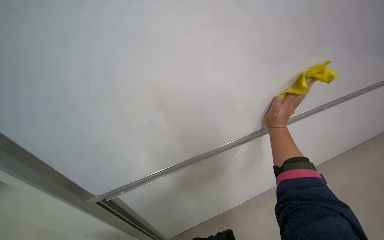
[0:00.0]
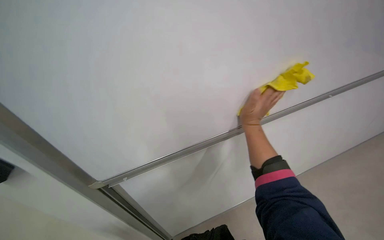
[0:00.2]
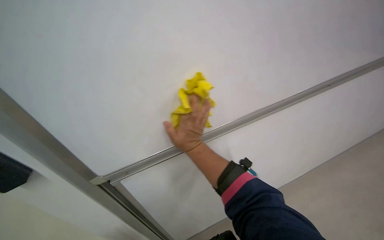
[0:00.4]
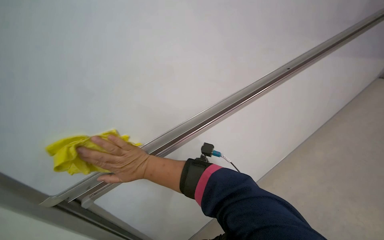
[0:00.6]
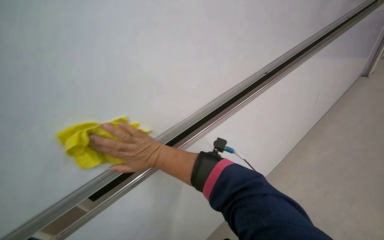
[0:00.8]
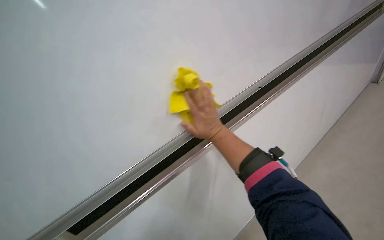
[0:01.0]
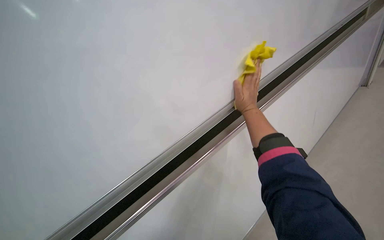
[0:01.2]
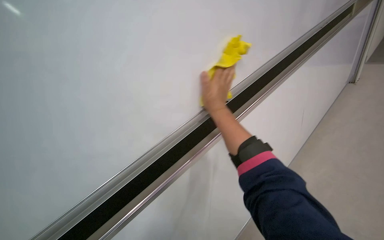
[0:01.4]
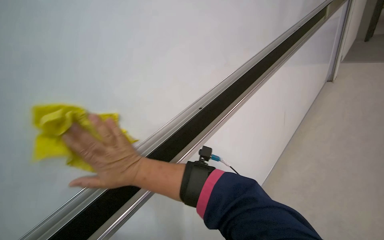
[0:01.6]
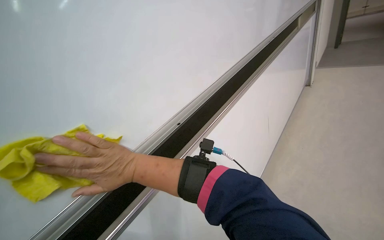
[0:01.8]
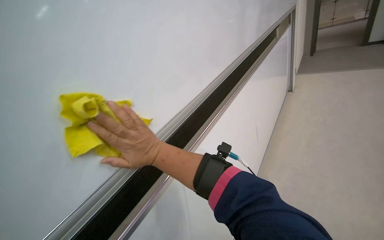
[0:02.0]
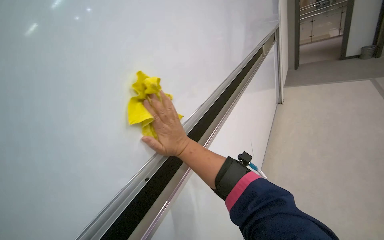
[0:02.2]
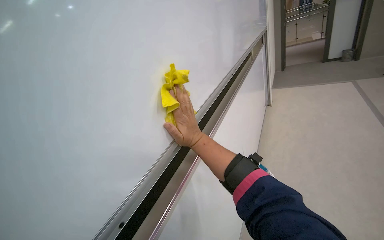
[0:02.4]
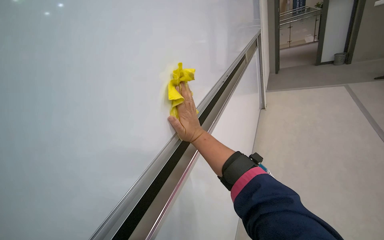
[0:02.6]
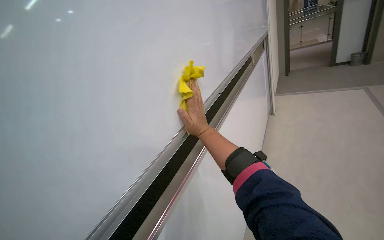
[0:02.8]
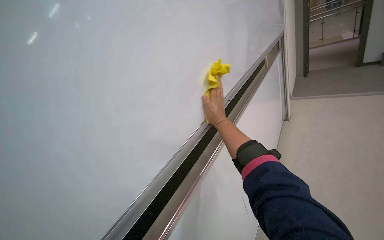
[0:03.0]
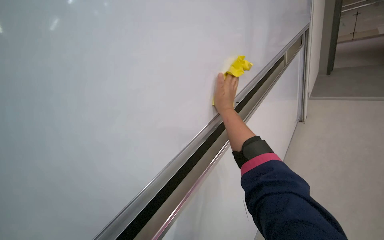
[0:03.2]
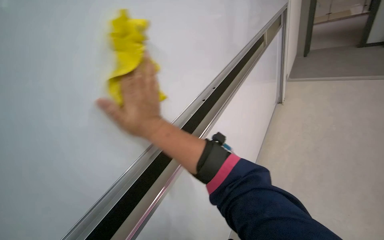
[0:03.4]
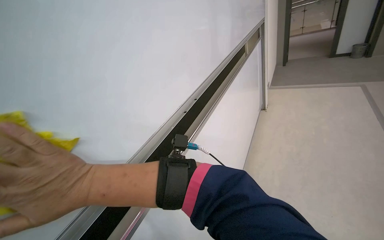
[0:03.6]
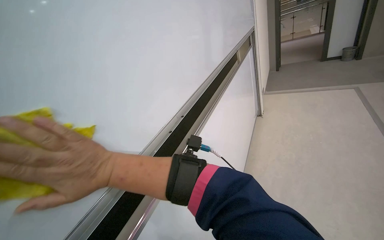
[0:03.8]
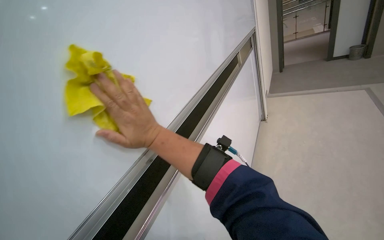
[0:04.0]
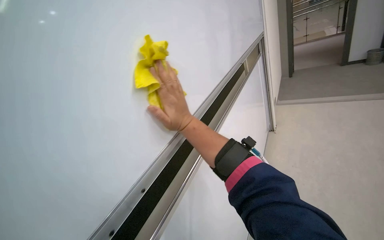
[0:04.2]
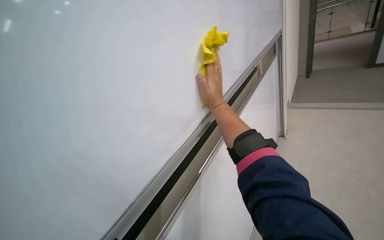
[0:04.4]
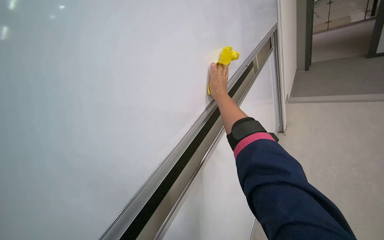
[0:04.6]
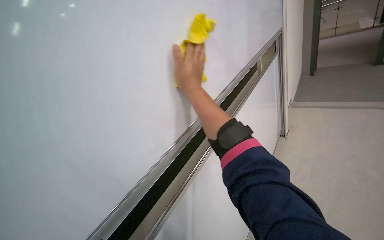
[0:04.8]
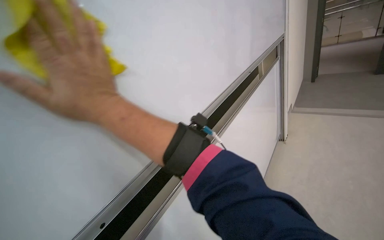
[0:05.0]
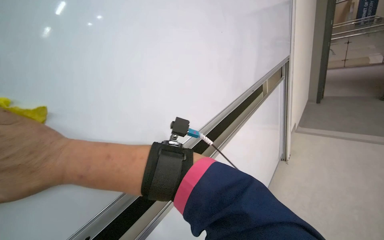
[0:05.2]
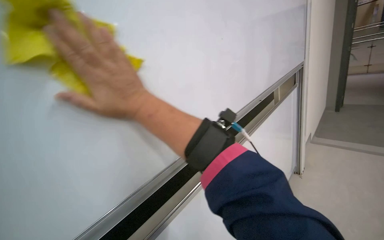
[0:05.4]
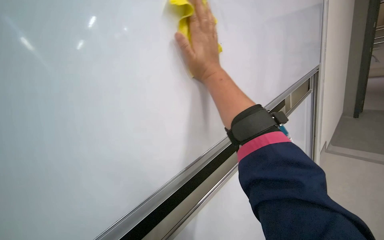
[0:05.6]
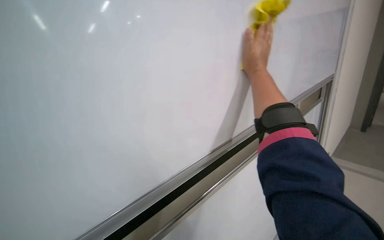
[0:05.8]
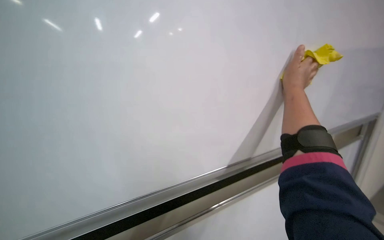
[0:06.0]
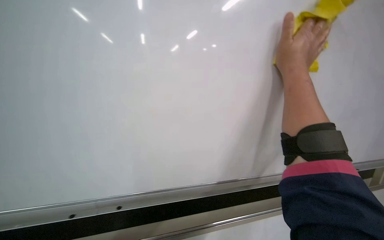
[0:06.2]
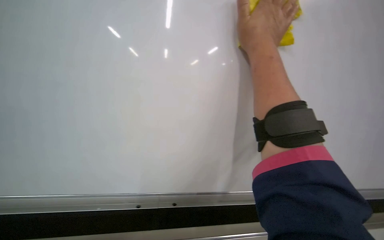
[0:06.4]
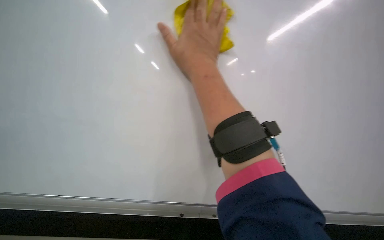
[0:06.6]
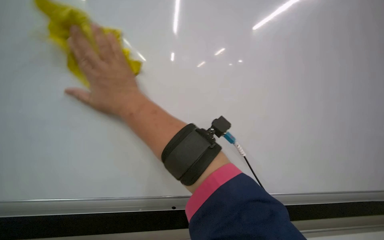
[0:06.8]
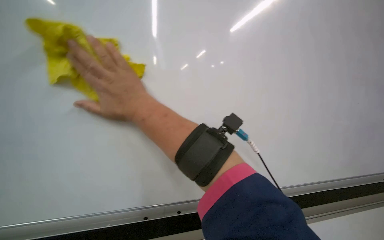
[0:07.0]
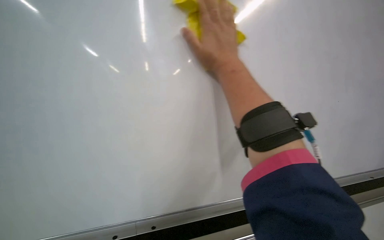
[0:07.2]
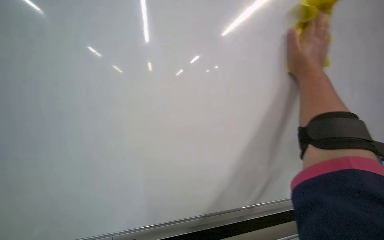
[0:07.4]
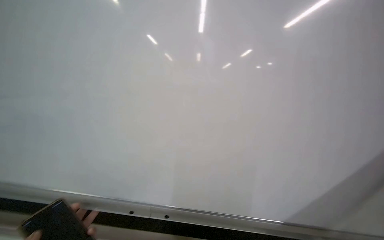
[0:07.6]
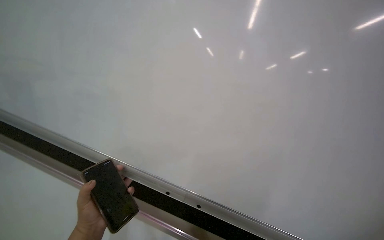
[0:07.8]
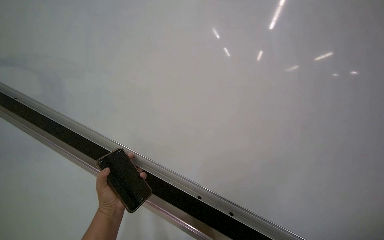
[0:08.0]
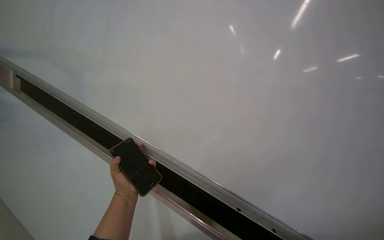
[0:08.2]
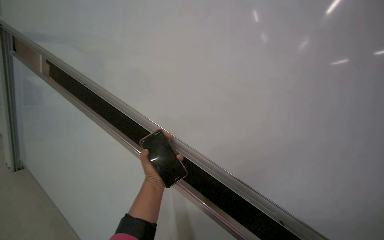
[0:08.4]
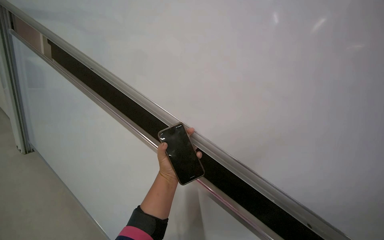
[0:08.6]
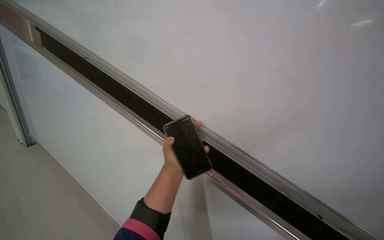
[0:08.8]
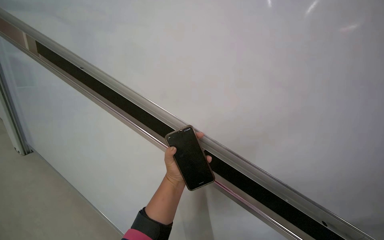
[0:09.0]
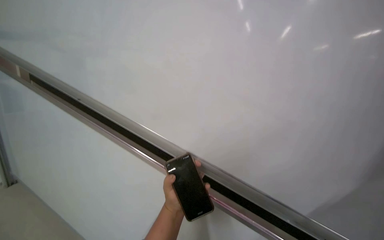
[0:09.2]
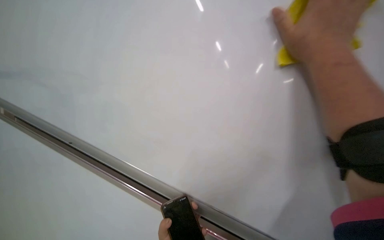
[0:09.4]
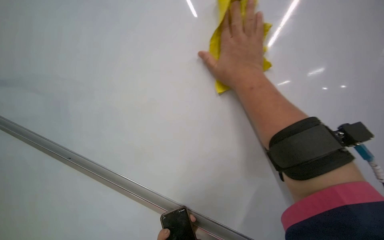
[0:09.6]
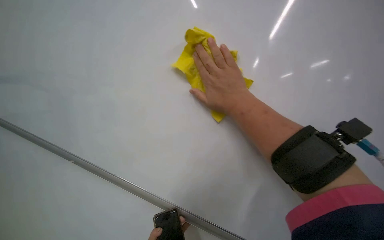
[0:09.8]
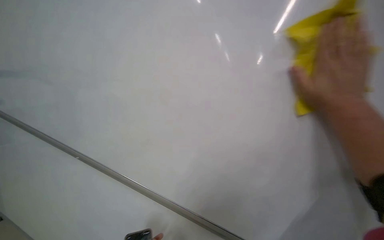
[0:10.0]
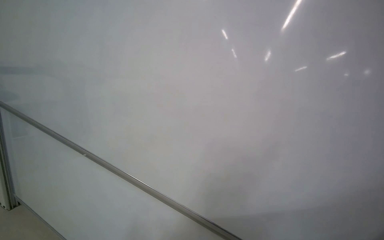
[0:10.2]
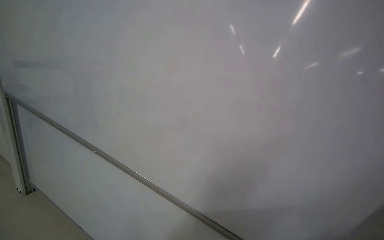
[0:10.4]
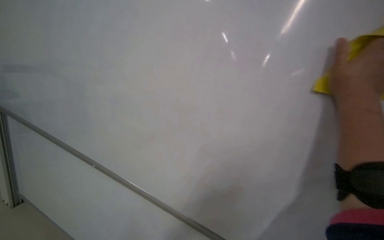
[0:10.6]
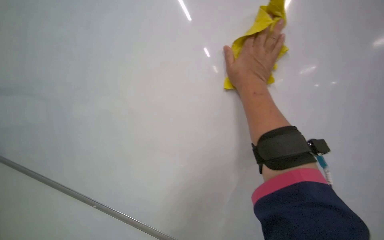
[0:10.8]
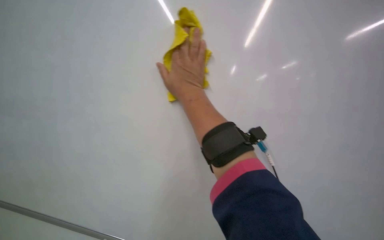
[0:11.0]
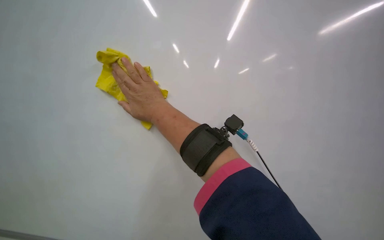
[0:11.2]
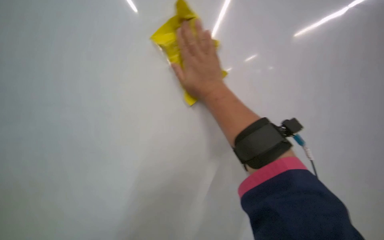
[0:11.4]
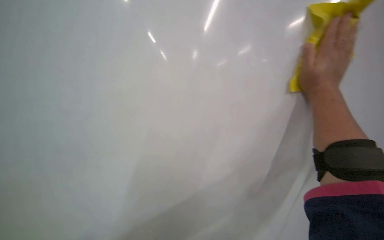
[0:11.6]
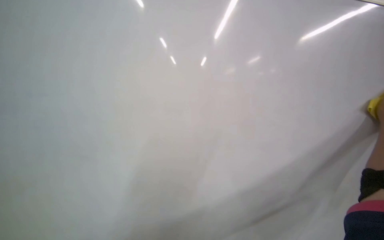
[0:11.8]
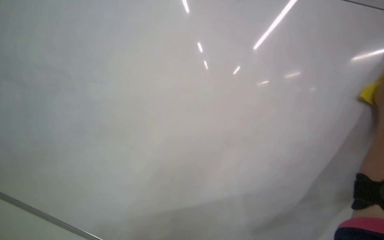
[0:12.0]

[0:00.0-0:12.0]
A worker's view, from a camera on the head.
Job: wiping surfaces.
The whole recording: Wiping whiteboard. The worker wipes the whiteboard with a yellow cloth.
0:00.0 to 0:01.6: The right hand moves left and right over about 40 cm, changing direction 2 times.
0:01.6 to 0:03.0: The camera is carried approximately 60 cm. The wearer looks some 10 degrees further upward.
0:03.0 to 0:04.4: The right hand goes approximately 20 cm up the picture, and goes to the left and returns, some 15 cm each way.
0:04.4 to 0:06.0: The head turns to the left by approximately 35 degrees.
0:06.0 to 0:07.6: The view swings some 20 degrees to the left.
0:07.6 to 0:09.0: The wearer looks approximately 30 degrees further to the left. The view tilts roughly 20 degrees downward.
0:09.0 to 0:10.4: The wearer looks roughly 15 degrees further upward.
0:10.4 to 0:12.0: The wearer looks some 40 degrees further to the right. The wearer looks some 20 degrees further upward.

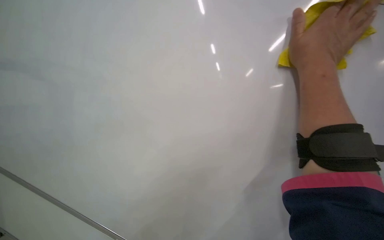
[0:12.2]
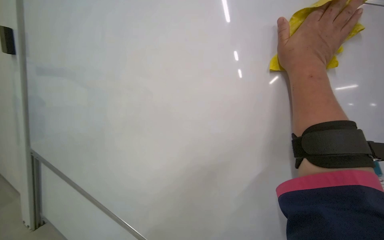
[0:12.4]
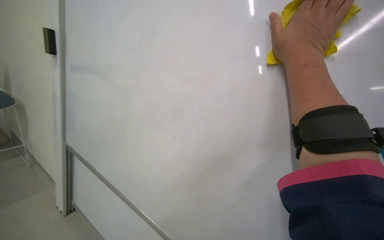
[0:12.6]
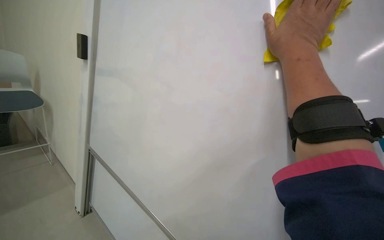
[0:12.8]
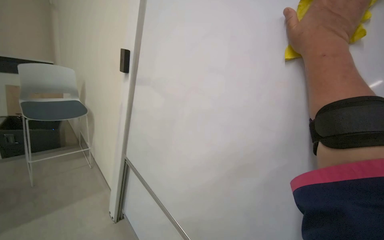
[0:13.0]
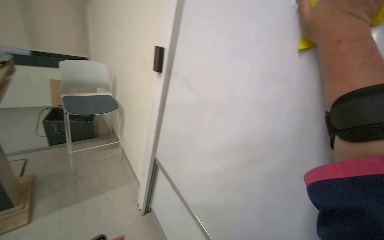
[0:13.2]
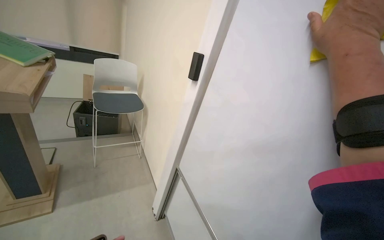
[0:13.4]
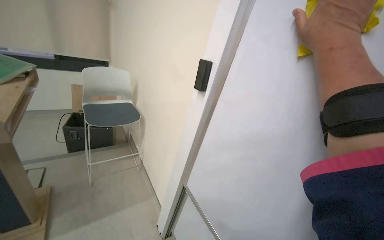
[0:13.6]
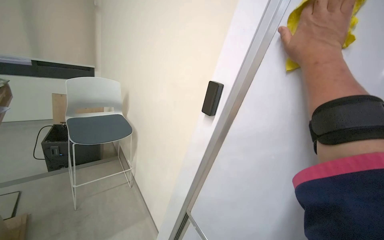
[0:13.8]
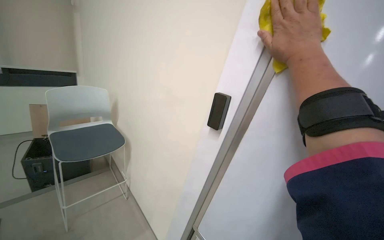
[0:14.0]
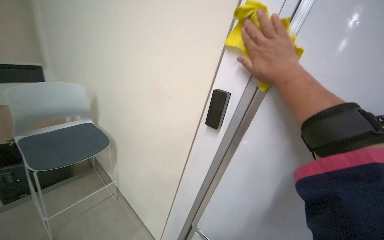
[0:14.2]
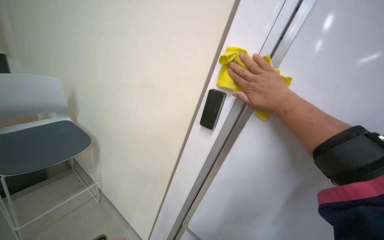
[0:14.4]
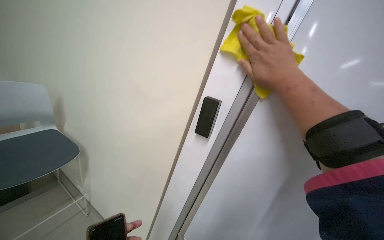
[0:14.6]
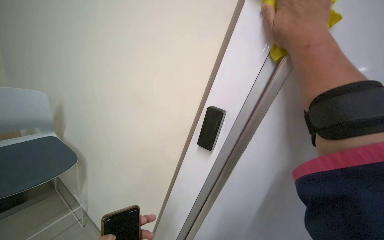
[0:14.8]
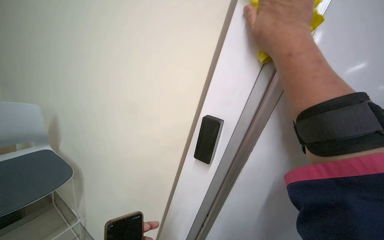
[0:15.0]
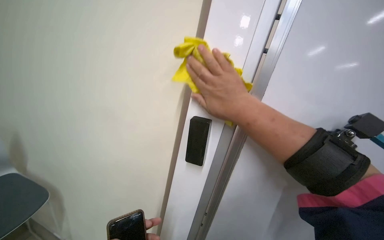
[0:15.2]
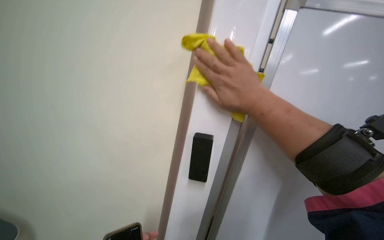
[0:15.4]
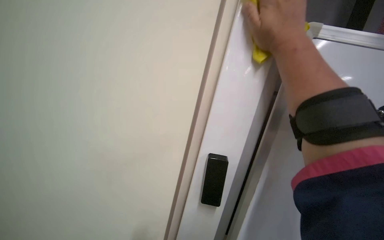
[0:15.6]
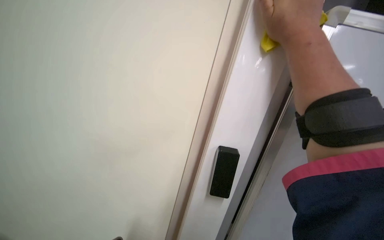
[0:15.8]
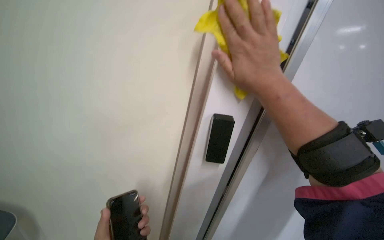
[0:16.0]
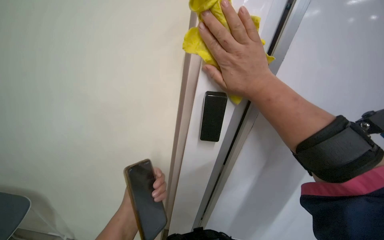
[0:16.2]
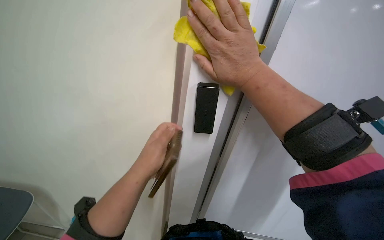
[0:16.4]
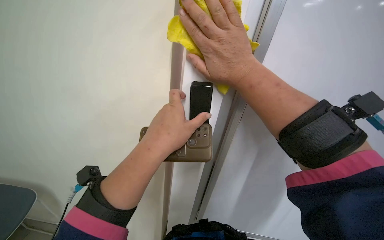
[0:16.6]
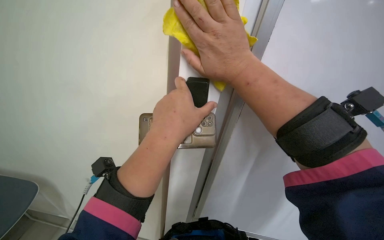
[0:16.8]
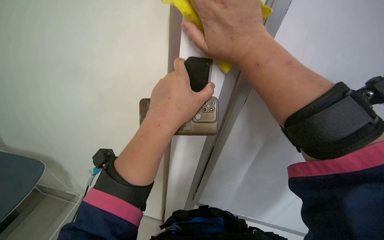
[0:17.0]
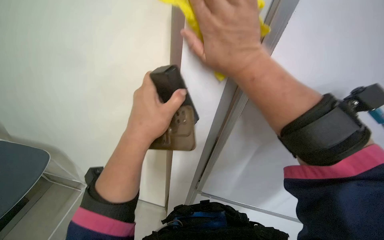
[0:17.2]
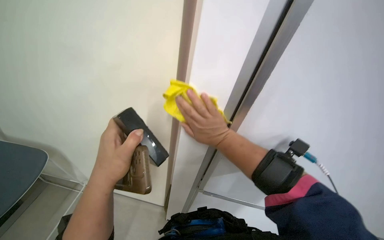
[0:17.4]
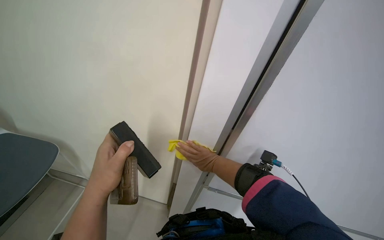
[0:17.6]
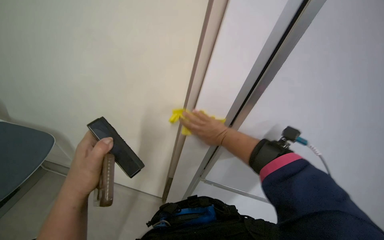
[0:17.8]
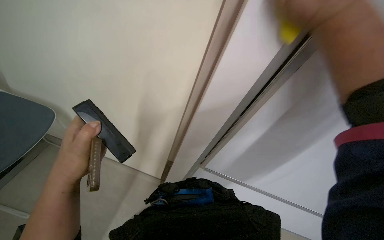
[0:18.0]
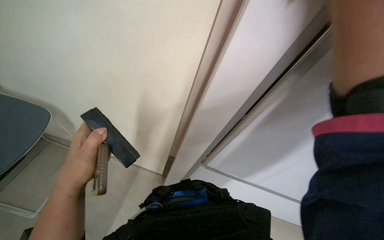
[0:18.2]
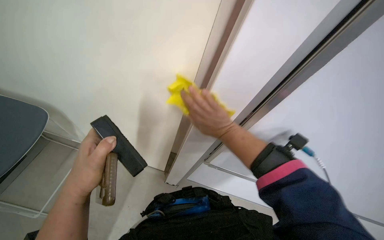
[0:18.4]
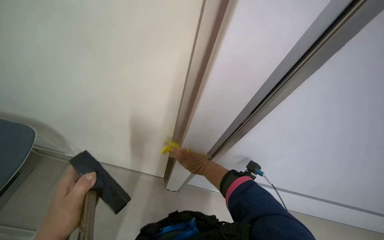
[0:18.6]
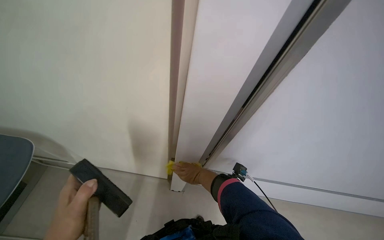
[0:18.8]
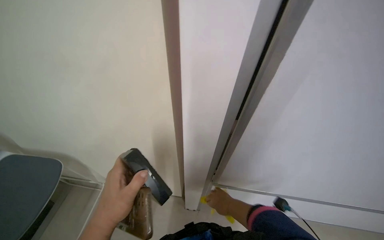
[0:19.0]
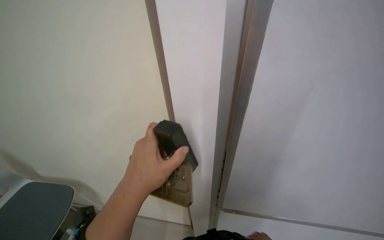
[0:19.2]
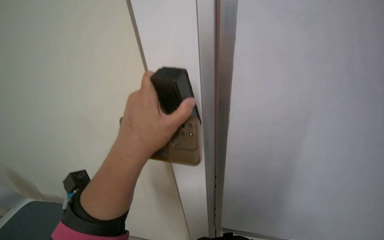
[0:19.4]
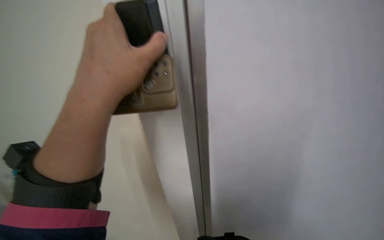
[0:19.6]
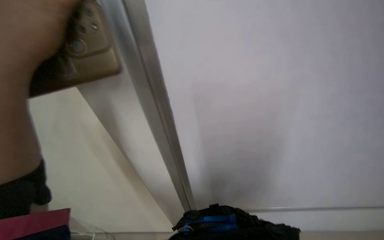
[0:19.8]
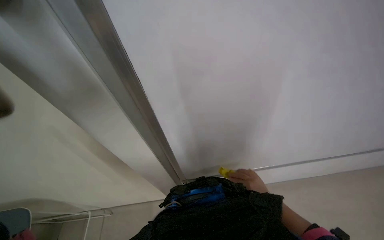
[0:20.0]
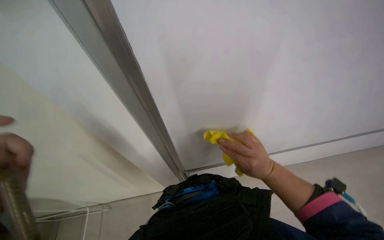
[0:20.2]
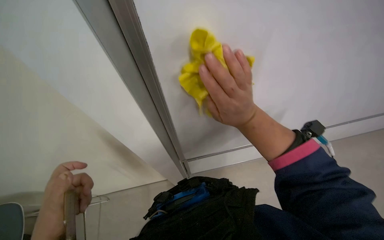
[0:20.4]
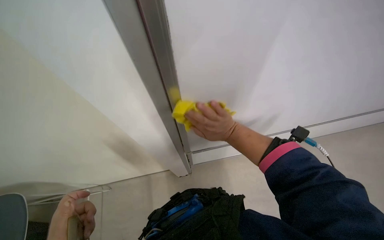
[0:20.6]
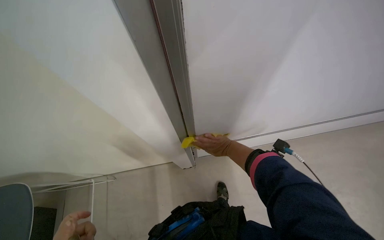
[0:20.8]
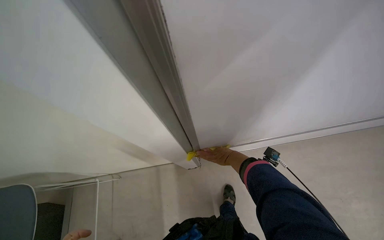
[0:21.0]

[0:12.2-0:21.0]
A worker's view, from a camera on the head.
Job: wiping surfaces.
The whole recording: Wiping whiteboard. The worker wipes the whiteboard with a yellow cloth.
0:12.2 to 0:13.6: The camera is aimed about 40 degrees further to the left.
0:13.6 to 0:15.2: The wearer's head swings some 35 degrees to the right. The right hand goes approximately 25 cm to the left.
0:16.6 to 0:18.0: The camera pitches downward, by roughly 10 degrees. The right hand is displaced to the right by roughly 15 cm, and reaches roughly 30 cm farther from the camera, then returns; the left hand shifts roughly 30 cm farther from the camera, to the left and down the picture.
0:18.0 to 0:19.6: The wearer looks about 25 degrees further to the right. The left hand travels up the picture and to the right by approximately 20 cm.
0:19.6 to 0:21.0: The camera pitches downward, by some 15 degrees.
